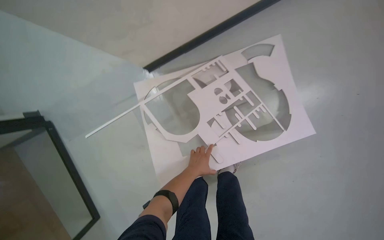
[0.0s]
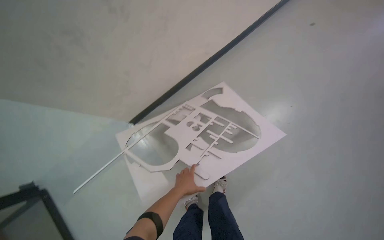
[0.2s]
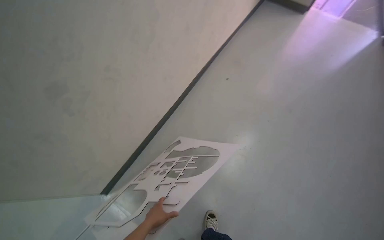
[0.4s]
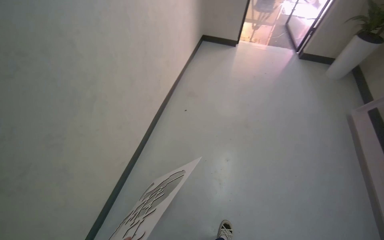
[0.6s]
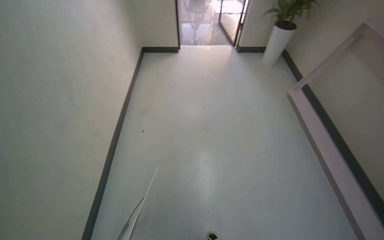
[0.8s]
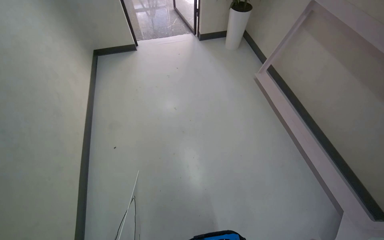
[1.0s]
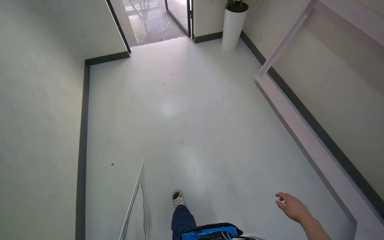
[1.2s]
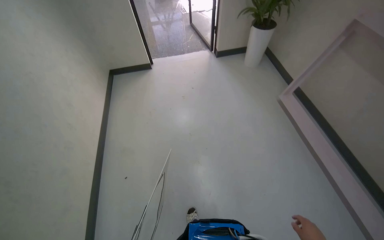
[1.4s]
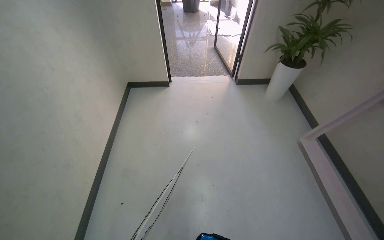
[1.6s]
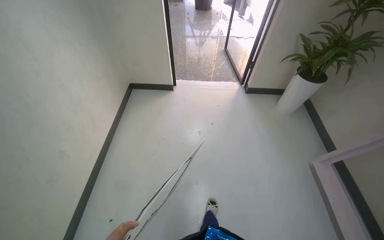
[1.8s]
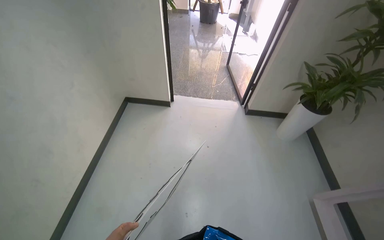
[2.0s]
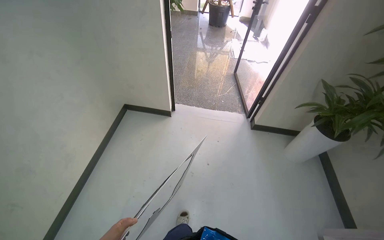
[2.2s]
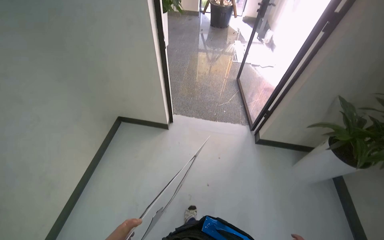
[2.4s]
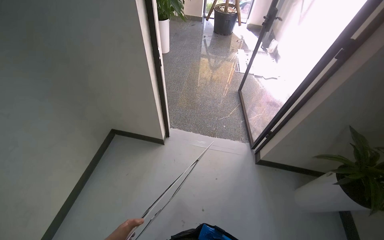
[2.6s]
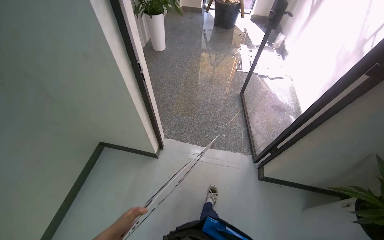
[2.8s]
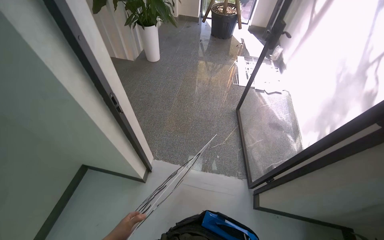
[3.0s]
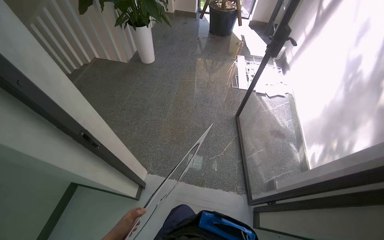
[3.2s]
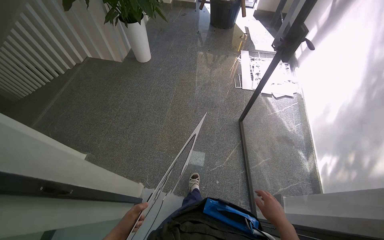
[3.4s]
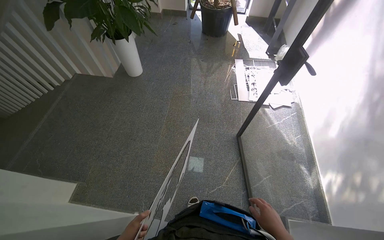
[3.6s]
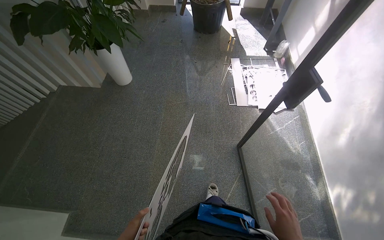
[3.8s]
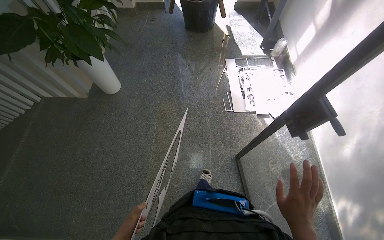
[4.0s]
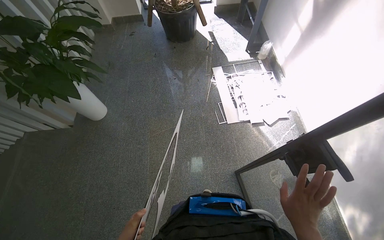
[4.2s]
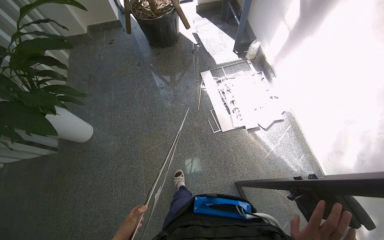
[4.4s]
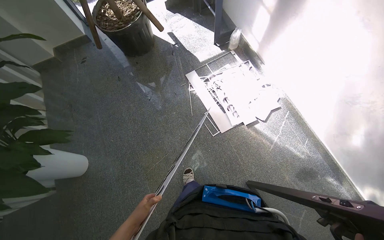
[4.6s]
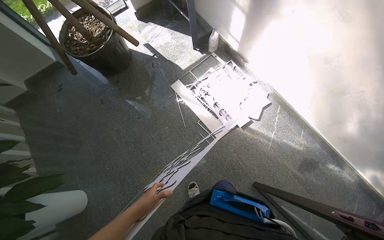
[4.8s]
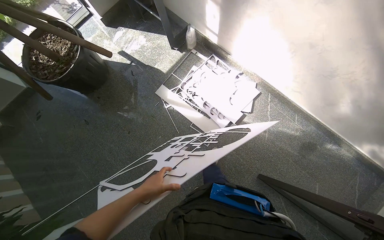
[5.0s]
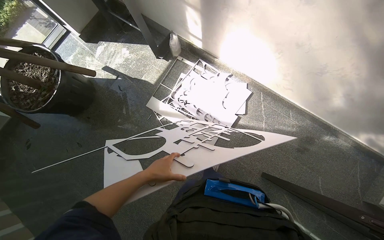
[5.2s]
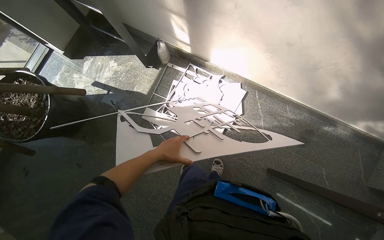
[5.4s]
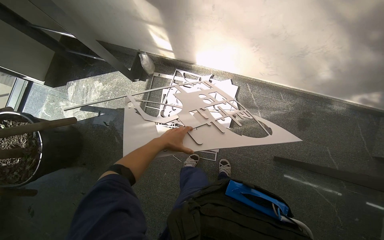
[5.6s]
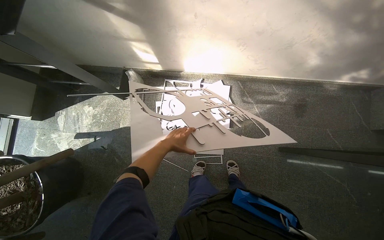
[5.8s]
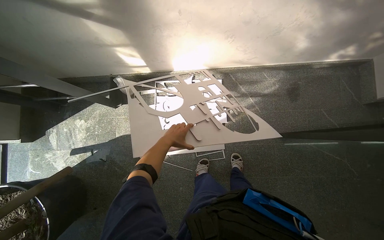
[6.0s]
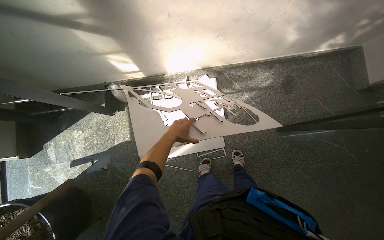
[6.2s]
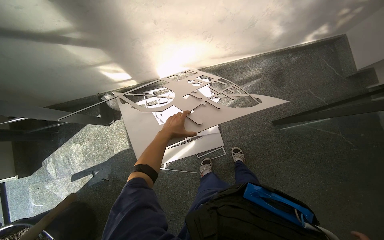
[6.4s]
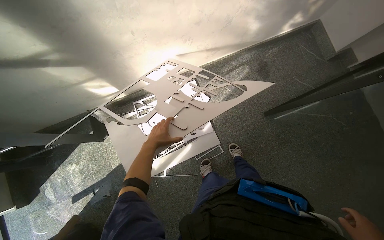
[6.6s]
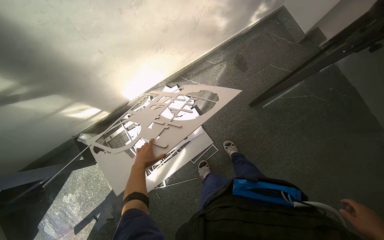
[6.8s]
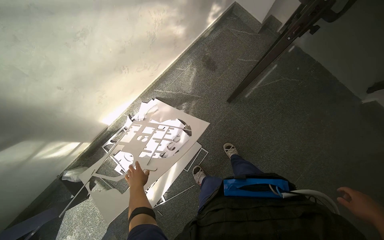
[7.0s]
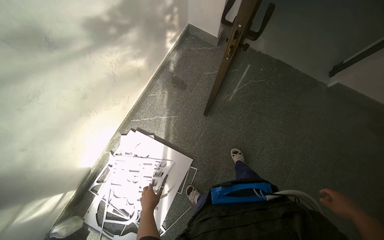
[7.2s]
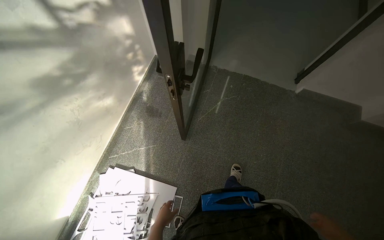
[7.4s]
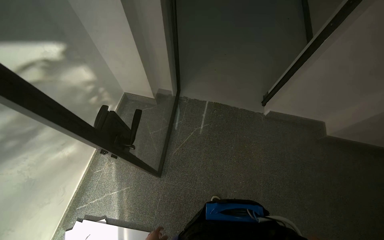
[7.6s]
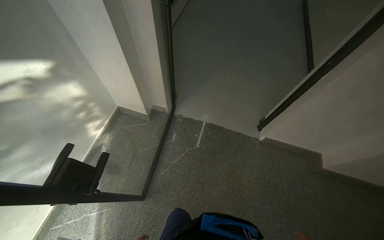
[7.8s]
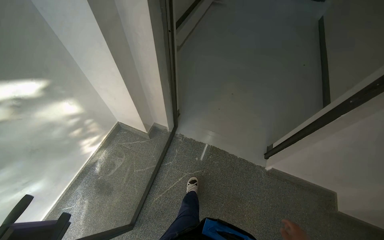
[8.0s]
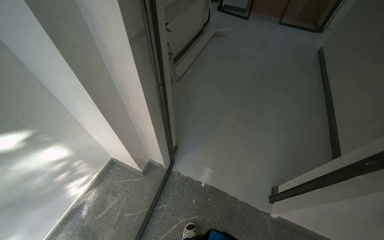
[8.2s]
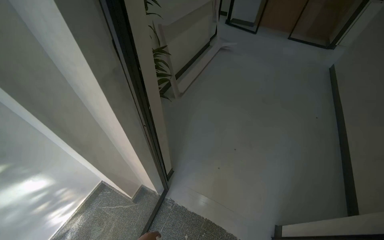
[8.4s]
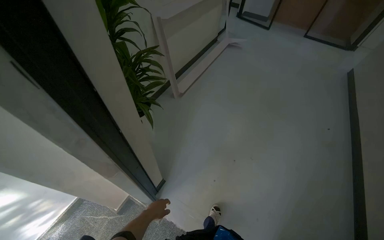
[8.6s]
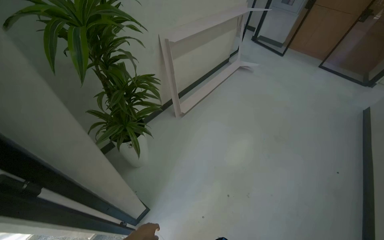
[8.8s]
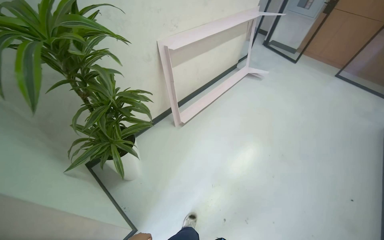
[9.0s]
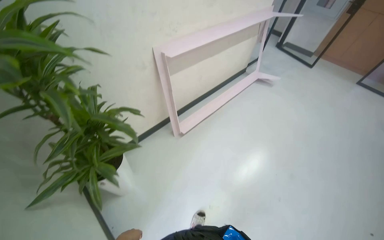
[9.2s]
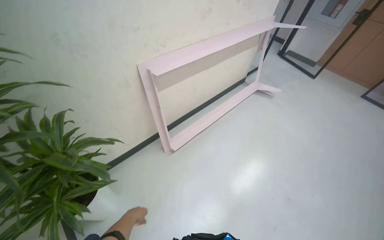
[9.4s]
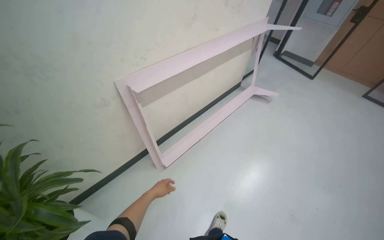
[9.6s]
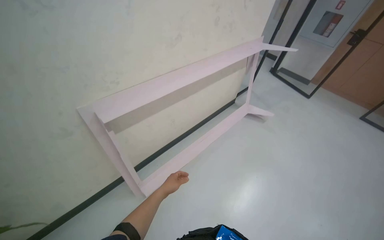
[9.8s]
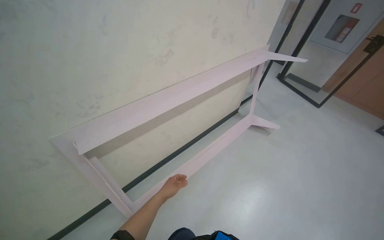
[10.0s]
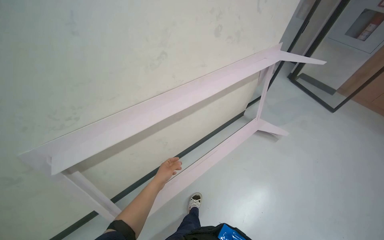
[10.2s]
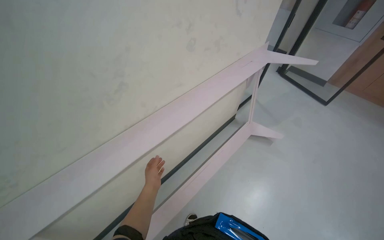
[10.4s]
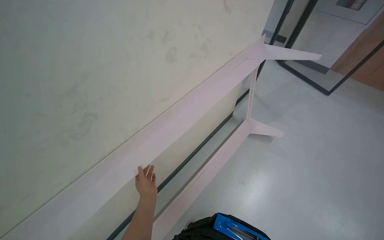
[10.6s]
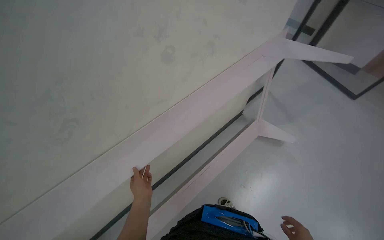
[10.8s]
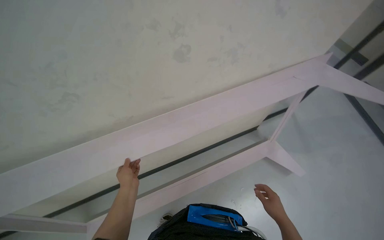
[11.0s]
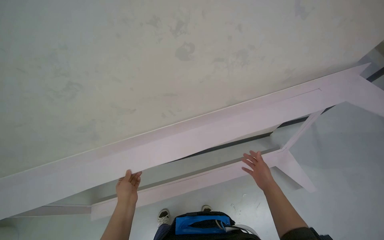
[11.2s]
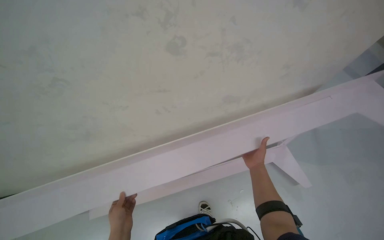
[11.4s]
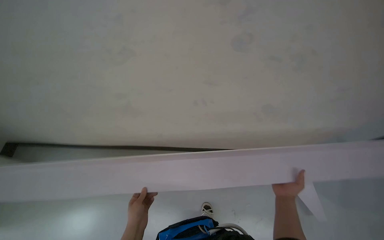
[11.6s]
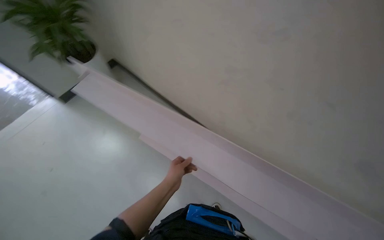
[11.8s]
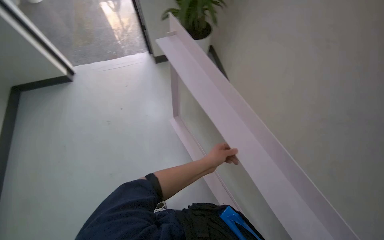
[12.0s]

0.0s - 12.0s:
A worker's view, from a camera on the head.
Job: organizing items.
The whole recording: Organizing paper cutouts. The worker collects and arranges paper cutouts from the floor onto a structure.
1.6s - 3.0s: The head travels roughly 1.5 m.
3.0s - 4.4s: The head travels about 1.5 m. The wearer looks some 10 degrees further downward.
4.4s - 6.0s: The camera travels approximately 80 cm. The wearer looks roughly 80 degrees further to the right.
6.0s - 7.6s: The wearer moves approximately 40 cm. The head rotates some 80 degrees to the right. The wearer looks some 25 degrees further upward.
7.6s - 9.0s: The head travels roughly 1.5 m. The head rotates about 30 degrees to the left. The view tips upward by approximately 20 degrees.
9.0s - 10.4s: The wearer moves some 1.5 m.
10.4s - 12.0s: The camera travels about 40 cm. The wearer's head swings some 45 degrees to the left.

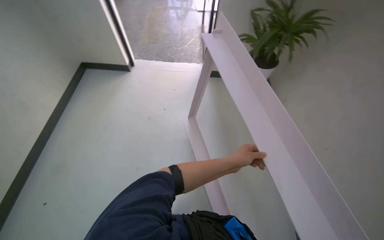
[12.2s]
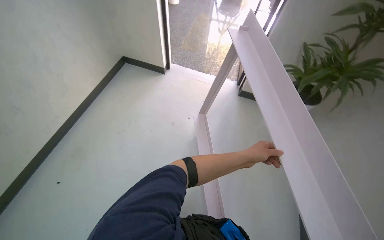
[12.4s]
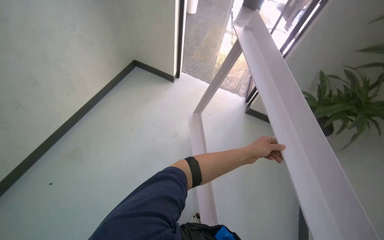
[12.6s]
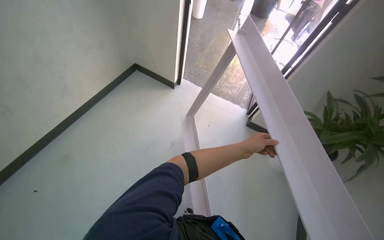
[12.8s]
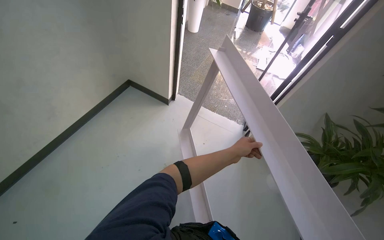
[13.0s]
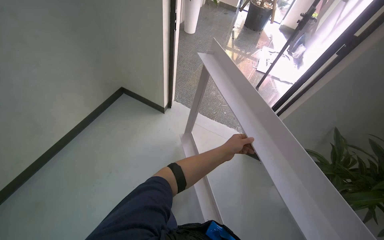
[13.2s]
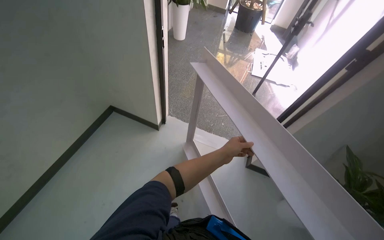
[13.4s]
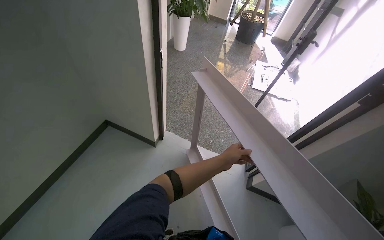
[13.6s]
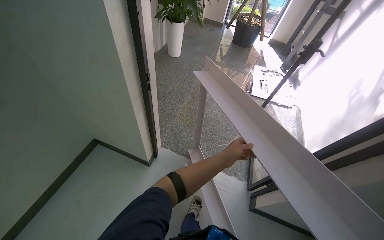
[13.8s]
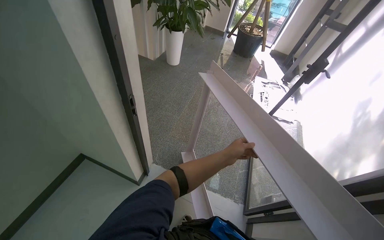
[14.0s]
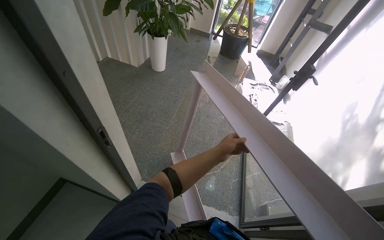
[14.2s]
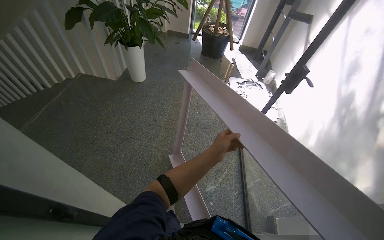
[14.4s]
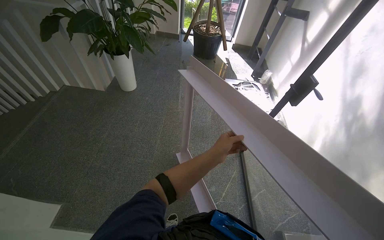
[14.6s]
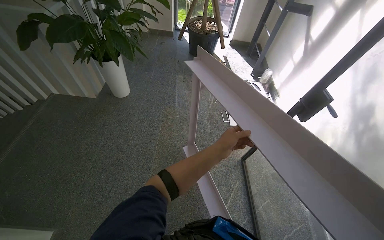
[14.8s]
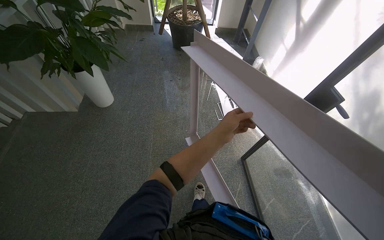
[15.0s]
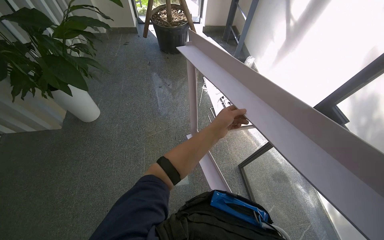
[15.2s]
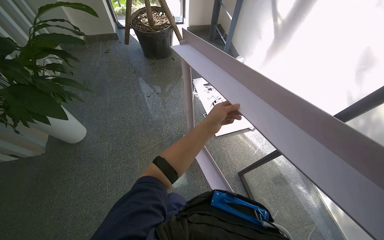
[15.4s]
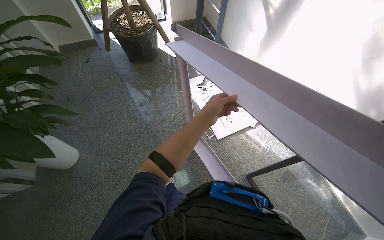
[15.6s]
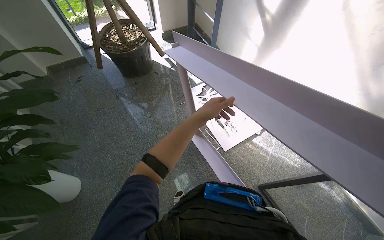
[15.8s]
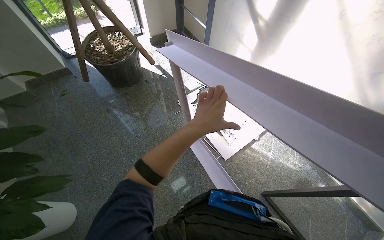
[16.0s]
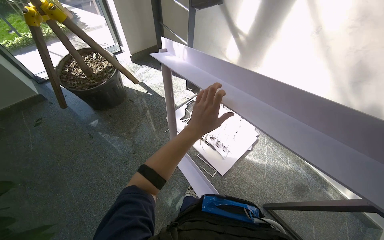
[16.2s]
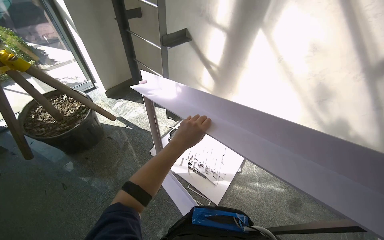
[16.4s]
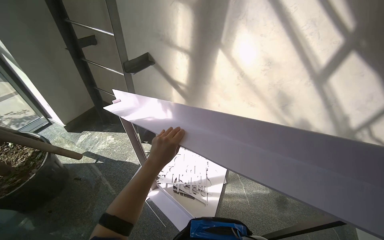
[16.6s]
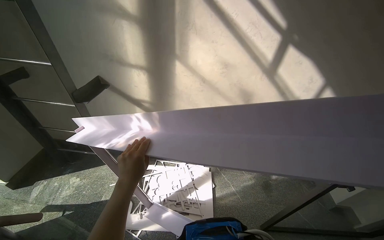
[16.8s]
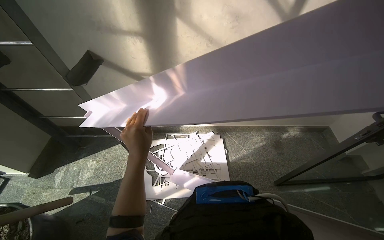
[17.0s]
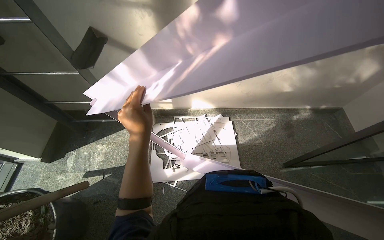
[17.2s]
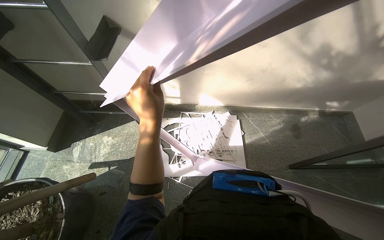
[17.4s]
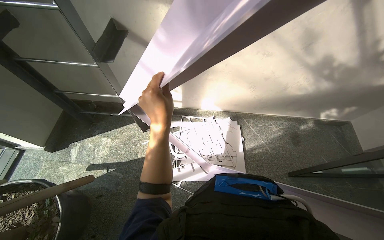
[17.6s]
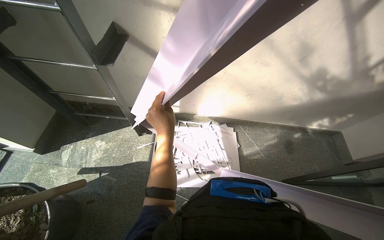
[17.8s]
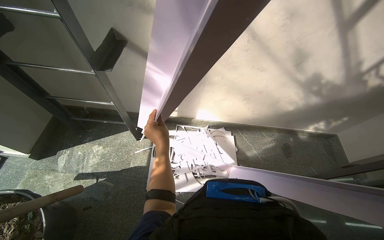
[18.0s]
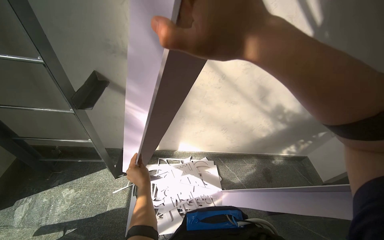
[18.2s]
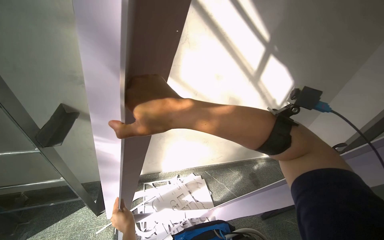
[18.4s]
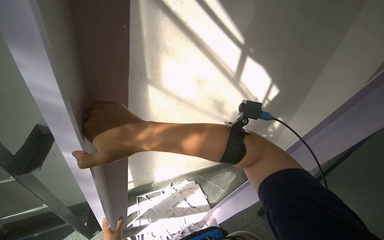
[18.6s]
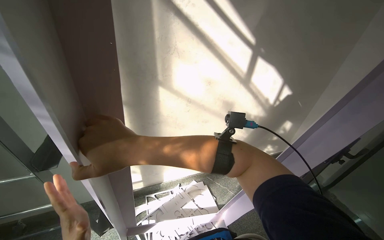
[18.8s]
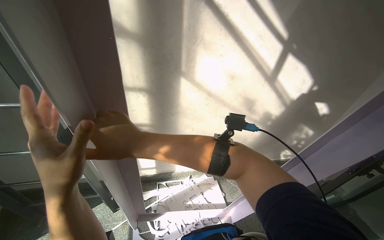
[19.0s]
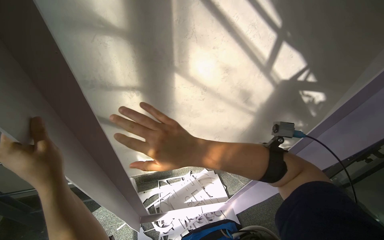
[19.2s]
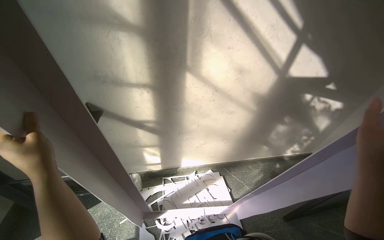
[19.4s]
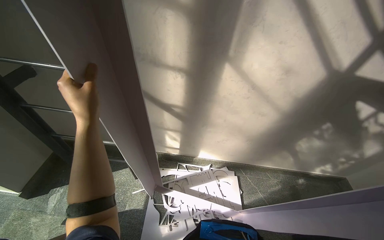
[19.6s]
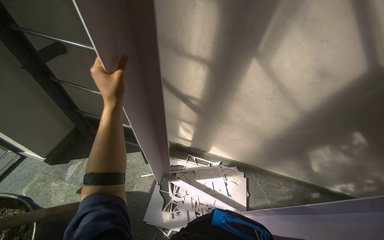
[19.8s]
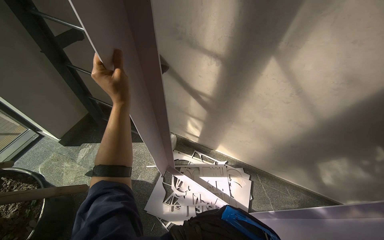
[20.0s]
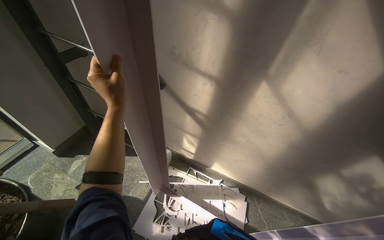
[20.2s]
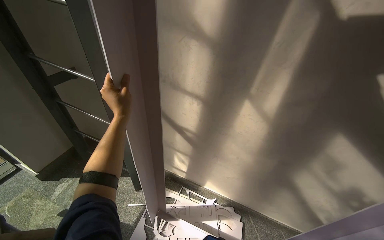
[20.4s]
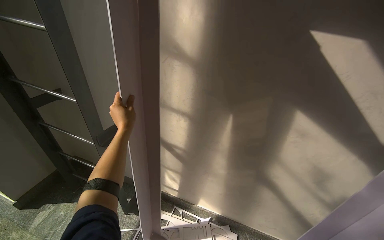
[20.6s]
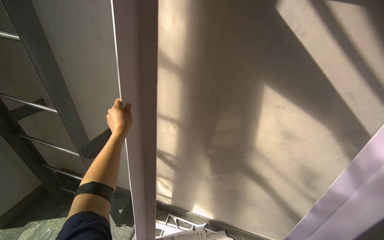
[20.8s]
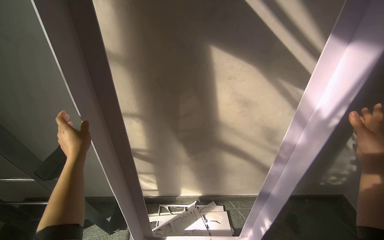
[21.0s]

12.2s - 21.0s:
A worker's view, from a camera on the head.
Job: organizing items.
The whole recording: Organizing paper cutouts. The worker collects and arranges paper cutouts from the floor onto a structure.
12.2s - 13.6s: The wearer moves some 70 cm. The view tilts about 25 degrees upward. The scene turns approximately 35 degrees clockwise in the picture.
13.6s - 15.2s: The head travels roughly 1.5 m. The head rotates approximately 30 degrees to the right.
15.2s - 16.6s: The camera travels some 1 m. The wearer looks about 55 degrees further to the right.
16.6s - 18.0s: The camera is carried approximately 40 cm. The head turns to the right by roughly 25 degrees. The wearer looks roughly 15 degrees further downward.
19.6s - 21.0s: The left hand heads farther from the camera, covering roughly 20 cm.
